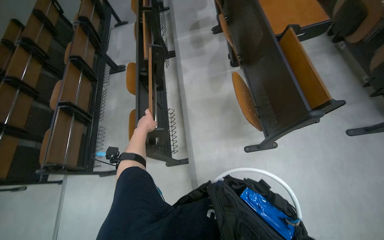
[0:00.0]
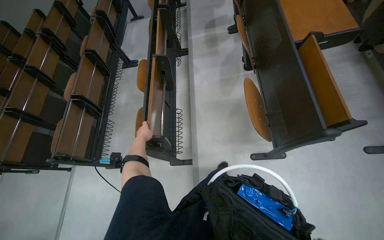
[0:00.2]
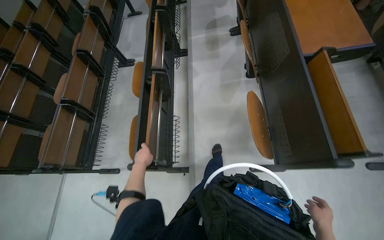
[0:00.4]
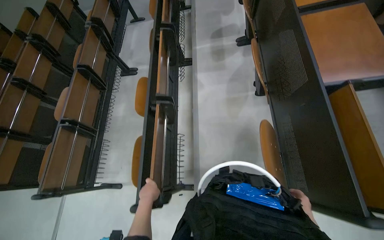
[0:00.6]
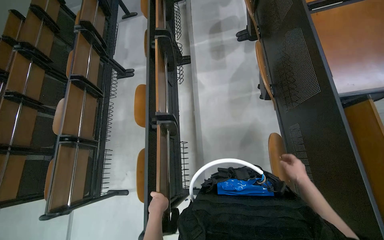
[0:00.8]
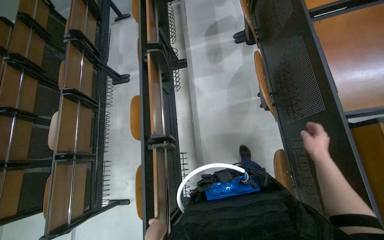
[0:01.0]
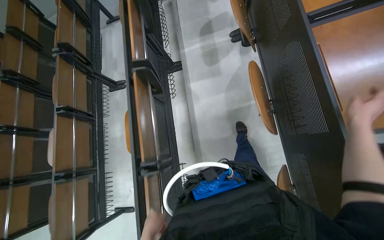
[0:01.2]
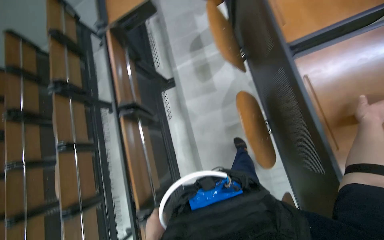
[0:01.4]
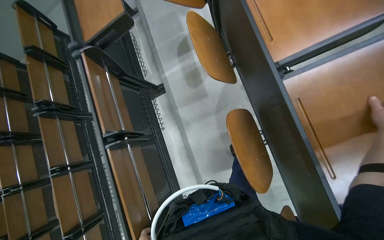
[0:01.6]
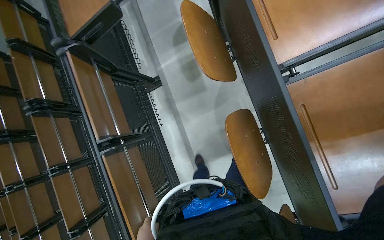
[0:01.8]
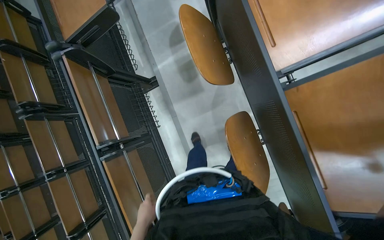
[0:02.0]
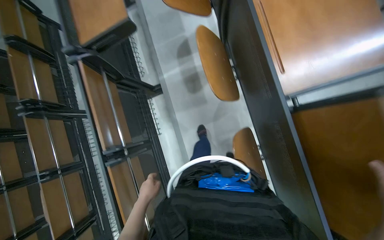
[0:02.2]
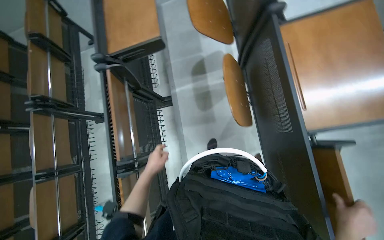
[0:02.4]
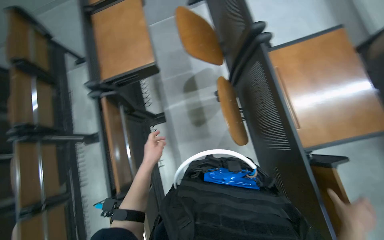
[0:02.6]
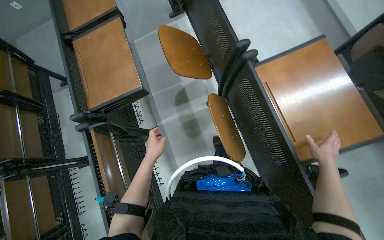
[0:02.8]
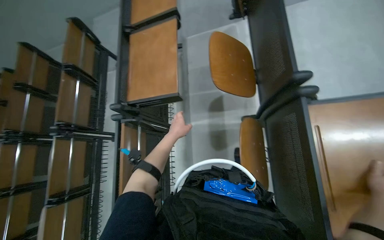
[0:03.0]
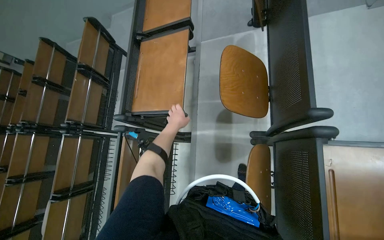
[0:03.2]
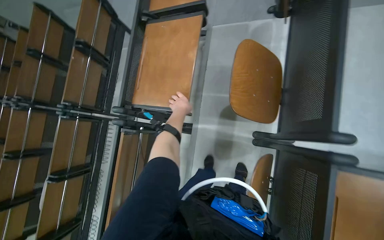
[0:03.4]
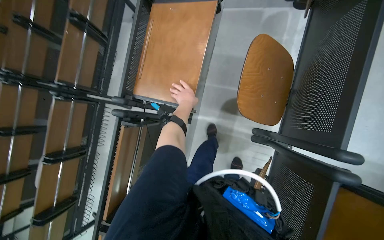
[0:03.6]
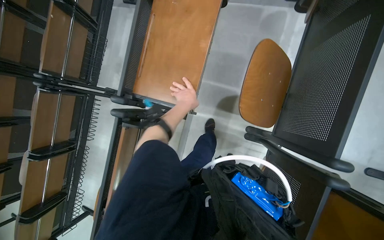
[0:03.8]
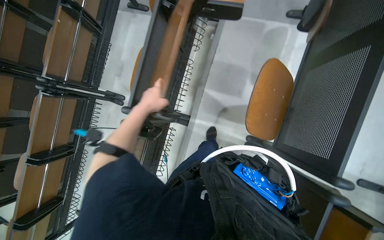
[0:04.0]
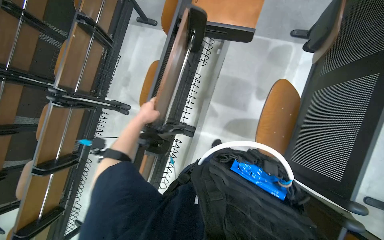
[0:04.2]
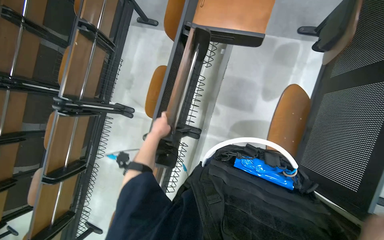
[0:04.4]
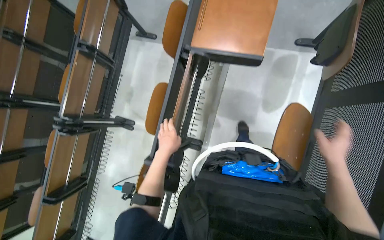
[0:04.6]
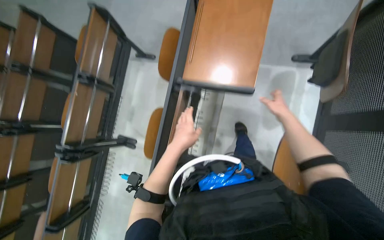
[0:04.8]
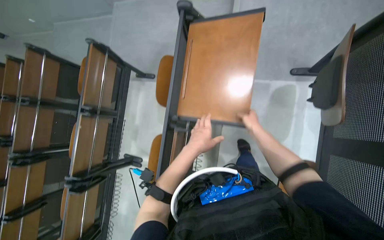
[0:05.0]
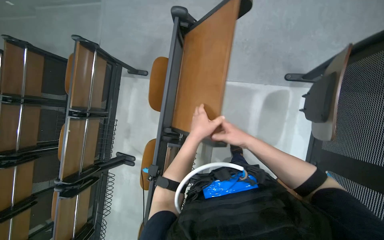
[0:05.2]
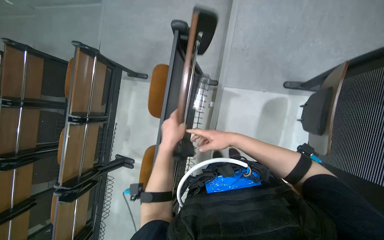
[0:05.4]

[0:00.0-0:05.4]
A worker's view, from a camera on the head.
Job: organizing items.
The whole recording: Unfolding desks in classroom. The worker continues unfolding desks in the classroom.
0:00.0 to 0:01.4: The head travels some 1 m.
0:01.4 to 0:02.8: The camera is carried about 60 cm.
0:02.8 to 0:04.0: The camera is carried about 50 cm. The view tips downward by some 20 degrees. The scene rotates clockwise by roughly 35 degrees.
0:04.0 to 0:05.4: The camera is carried about 70 cm.

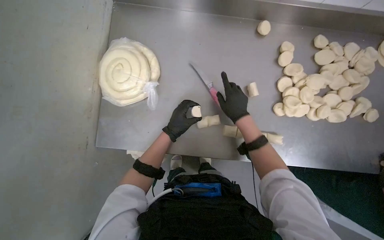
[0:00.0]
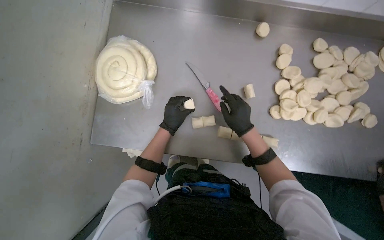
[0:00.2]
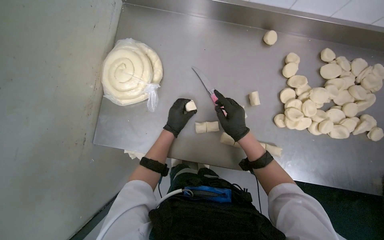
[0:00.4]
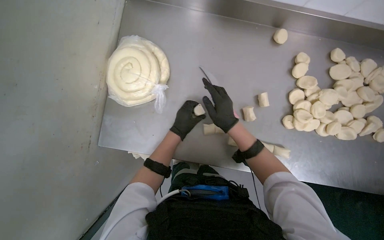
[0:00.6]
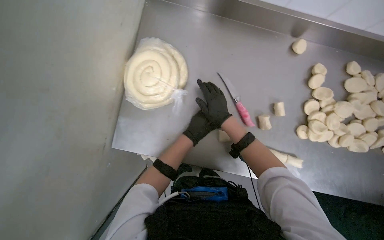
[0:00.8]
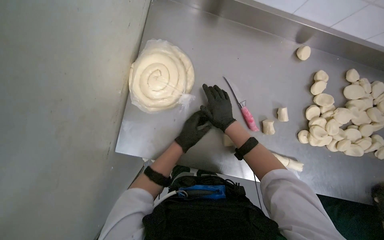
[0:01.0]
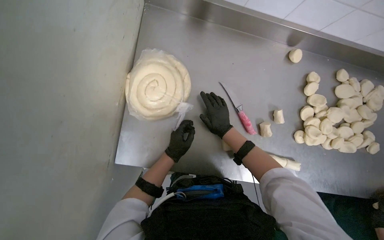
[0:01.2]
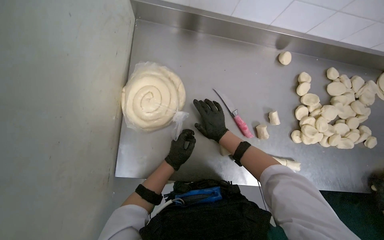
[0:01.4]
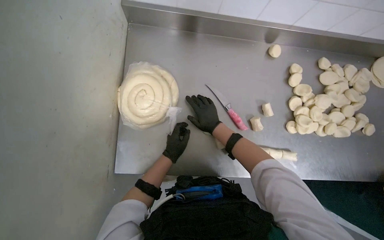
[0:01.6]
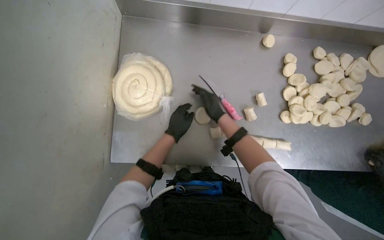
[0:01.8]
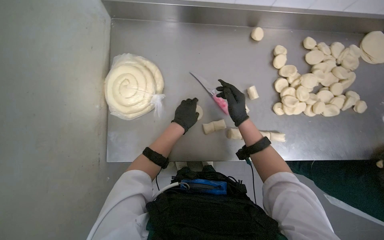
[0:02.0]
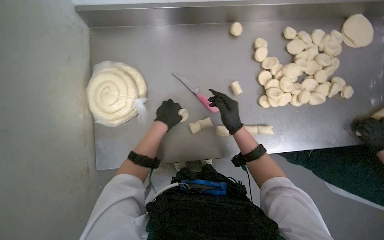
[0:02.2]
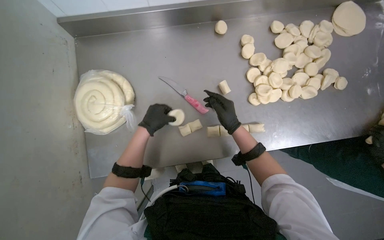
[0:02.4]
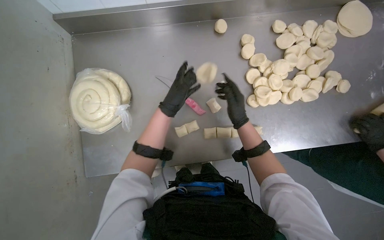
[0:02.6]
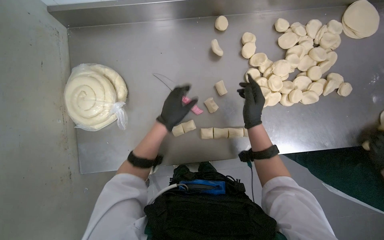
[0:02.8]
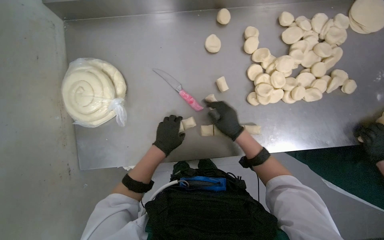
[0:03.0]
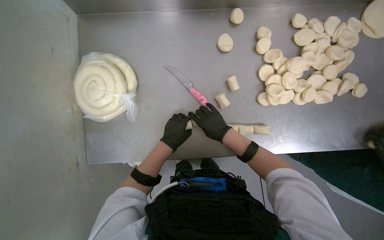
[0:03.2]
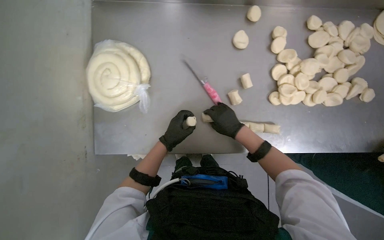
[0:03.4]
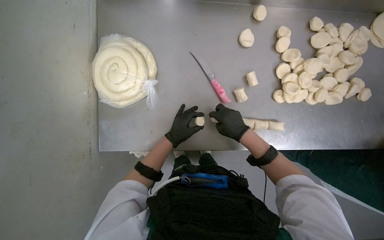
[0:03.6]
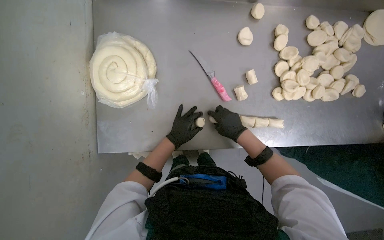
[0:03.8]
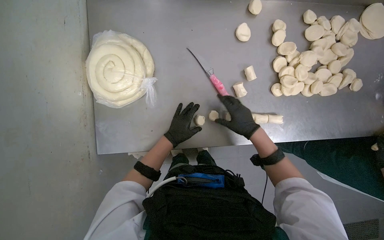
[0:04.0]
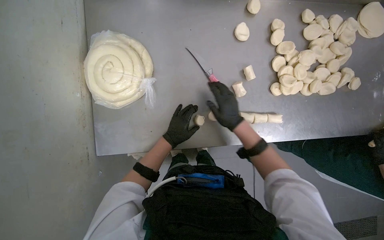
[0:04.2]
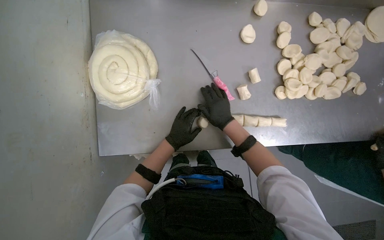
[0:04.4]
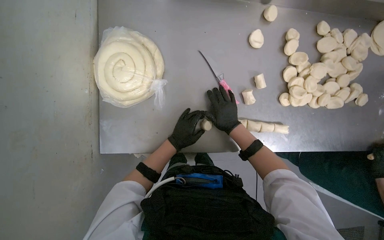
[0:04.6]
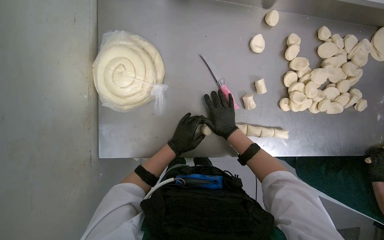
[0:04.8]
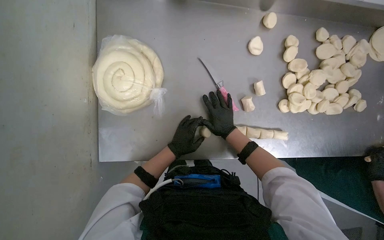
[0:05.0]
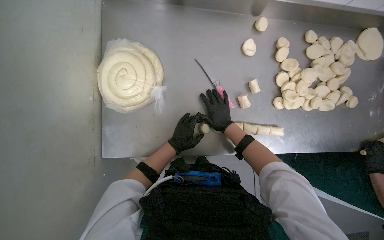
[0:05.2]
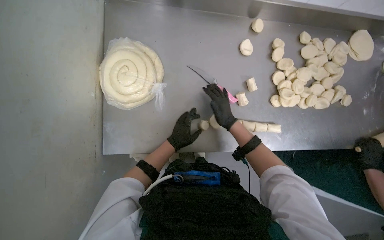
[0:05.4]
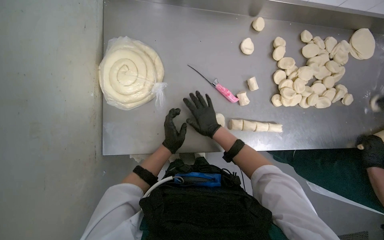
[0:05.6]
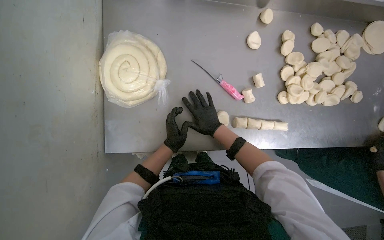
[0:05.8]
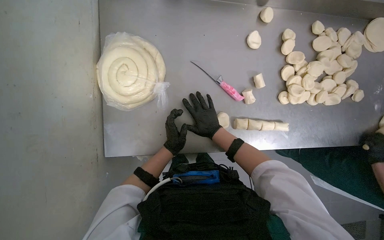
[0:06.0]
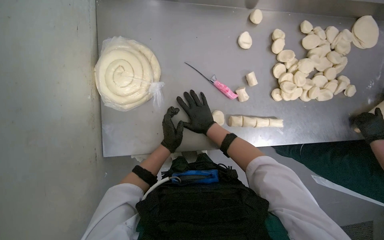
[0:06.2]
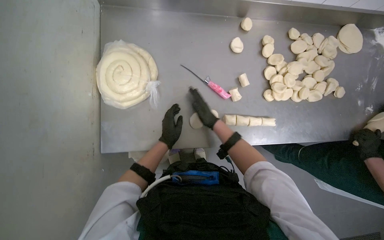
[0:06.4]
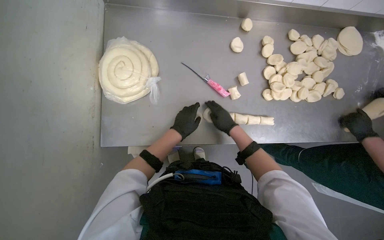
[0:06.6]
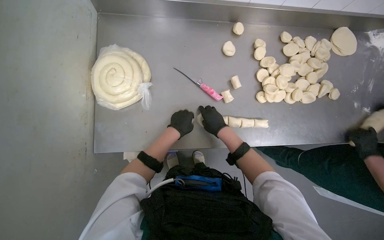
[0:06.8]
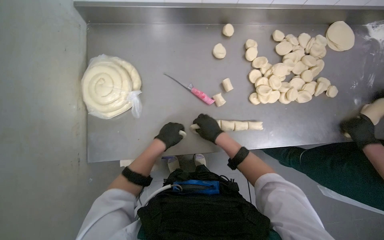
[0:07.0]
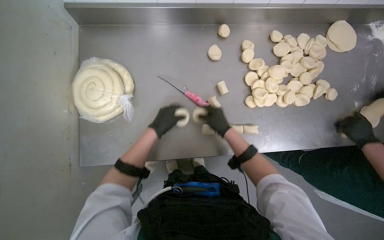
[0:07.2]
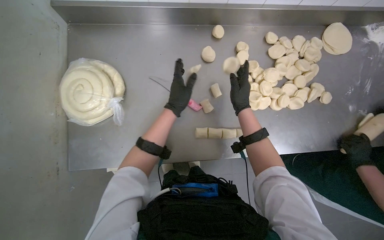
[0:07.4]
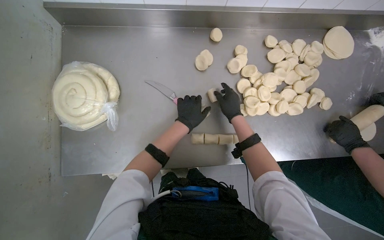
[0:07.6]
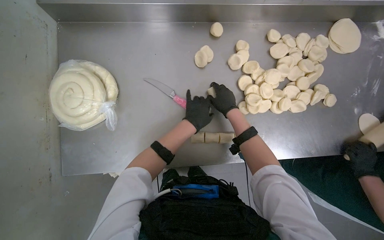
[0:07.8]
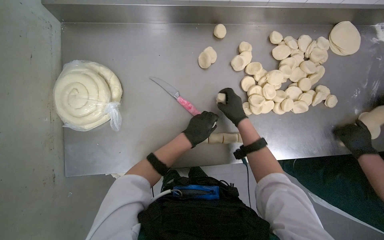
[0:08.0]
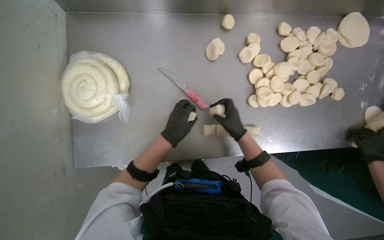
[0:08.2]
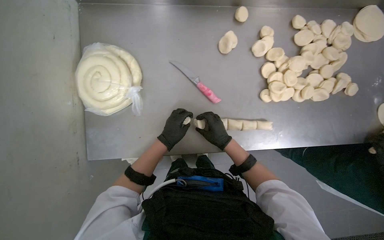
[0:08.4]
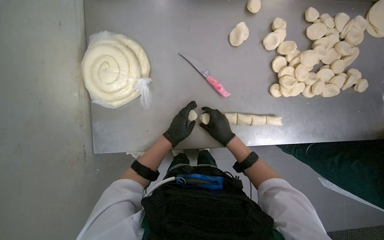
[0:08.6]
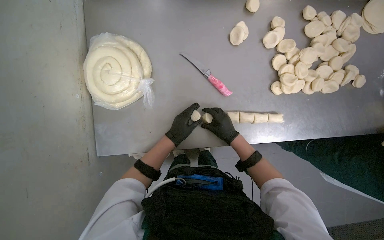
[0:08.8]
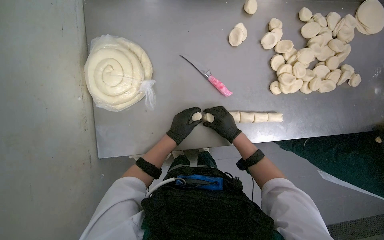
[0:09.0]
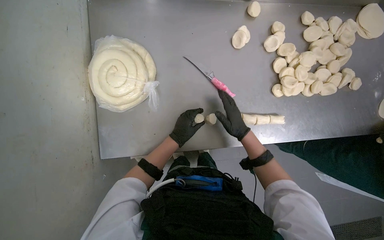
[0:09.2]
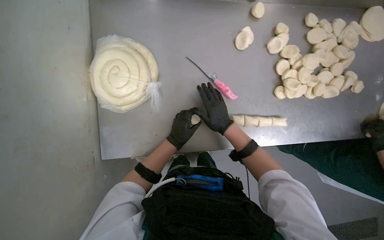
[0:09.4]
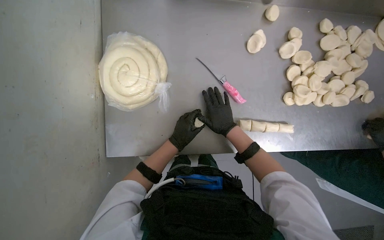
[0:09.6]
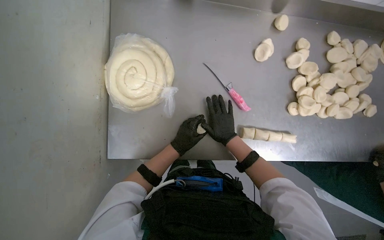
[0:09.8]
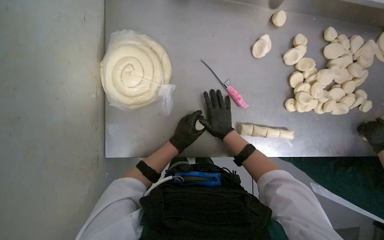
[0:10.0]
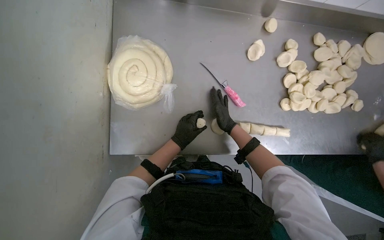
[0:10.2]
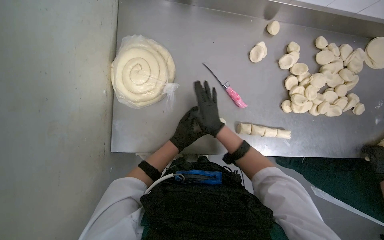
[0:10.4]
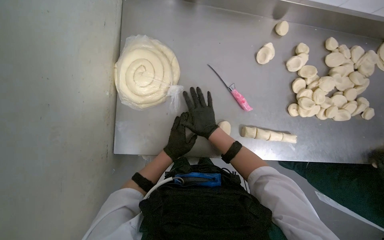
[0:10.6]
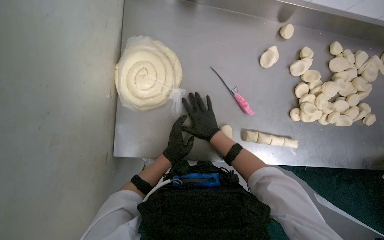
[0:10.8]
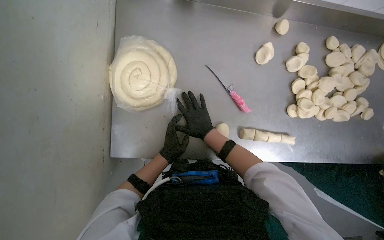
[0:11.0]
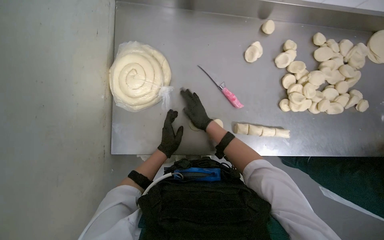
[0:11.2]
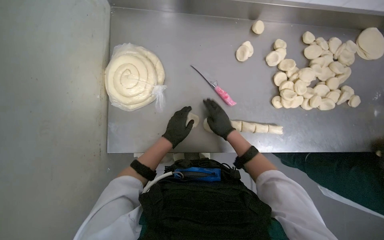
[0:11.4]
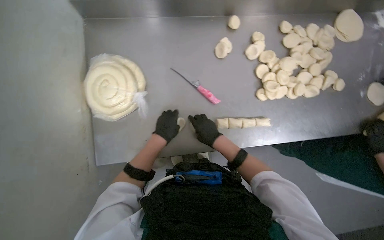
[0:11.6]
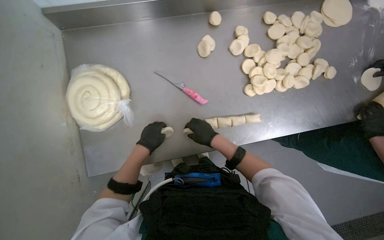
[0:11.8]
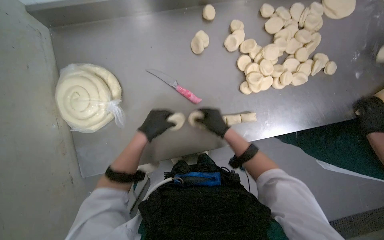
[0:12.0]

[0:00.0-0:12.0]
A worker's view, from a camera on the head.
Job: preparing food.
The whole recording: Rolling dough into balls. The worker rolls the cut dough pieces into small balls.
0:00.0 to 0:01.6: The right hand is displaced to the left by roughly 15 cm.
0:01.6 to 0:03.0: The right hand is displaced to the right by some 25 cm, while the left hand moves about 20 cm up the picture and comes back.
0:04.4 to 0:06.0: The hands make small movements and keep their place.
0:06.0 to 0:07.6: The hands both shift to the right and up the picture by some 30 cm.
0:07.6 to 0:09.0: The hands both shift down the picture by approximately 15 cm.
0:09.0 to 0:10.4: The right hand is displaced to the left by about 15 cm.

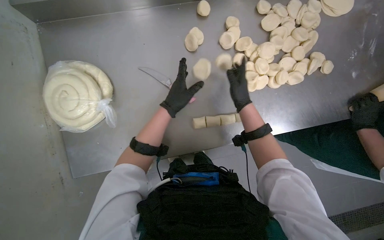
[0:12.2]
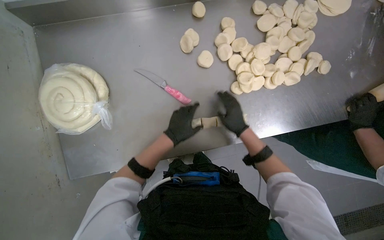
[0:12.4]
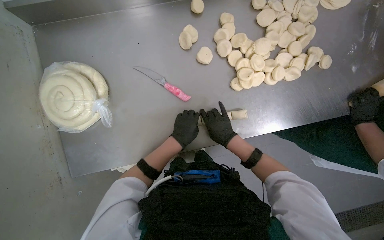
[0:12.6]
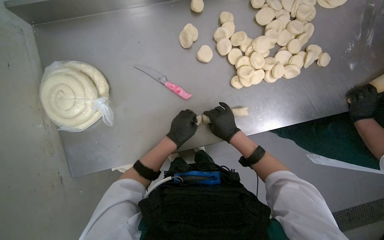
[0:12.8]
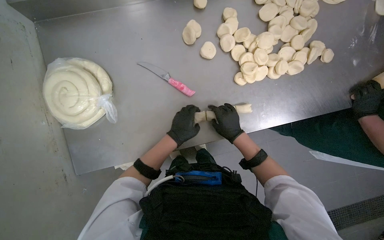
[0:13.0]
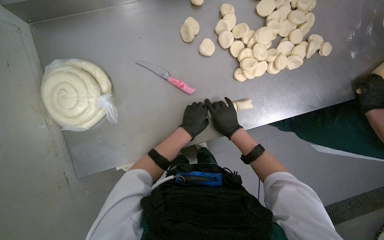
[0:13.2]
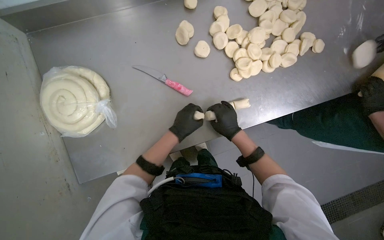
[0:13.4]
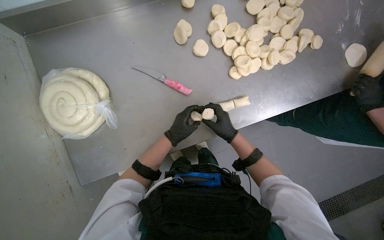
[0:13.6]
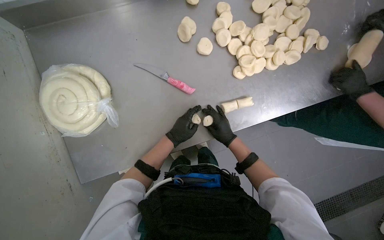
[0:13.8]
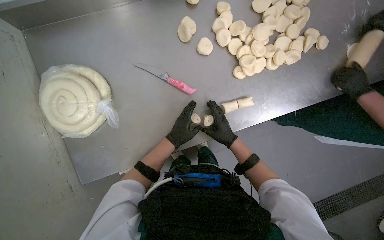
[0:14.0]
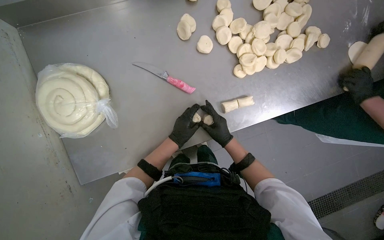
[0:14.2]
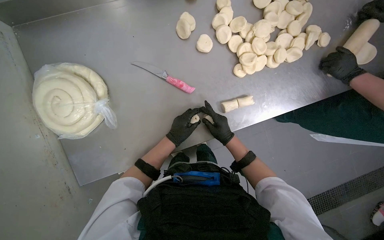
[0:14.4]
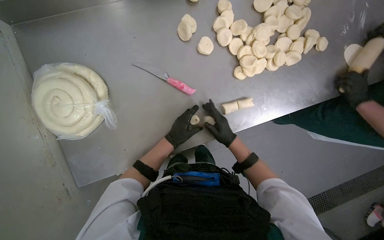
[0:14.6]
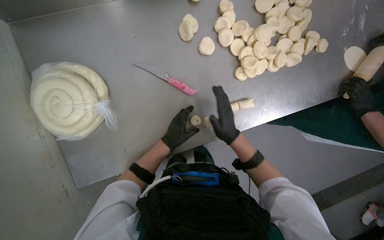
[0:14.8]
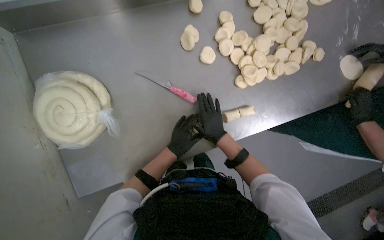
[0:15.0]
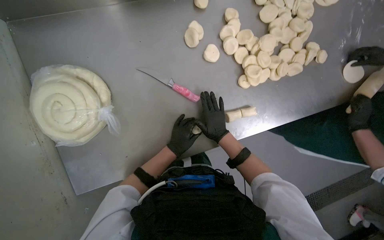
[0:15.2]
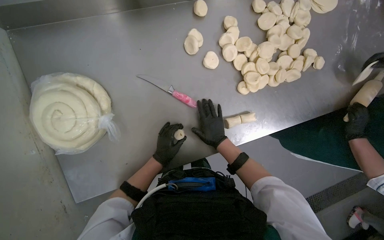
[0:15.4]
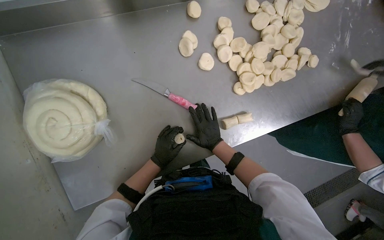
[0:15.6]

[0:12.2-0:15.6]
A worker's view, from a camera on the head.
Job: preparing food.
The whole recording: Rolling dough into balls. The worker rolls the cut dough pieces into small balls.
0:12.2 to 0:13.8: Both hands move down the picture, about 15 cm.
0:13.8 to 0:15.6: The hands make small movements and keep their place.
